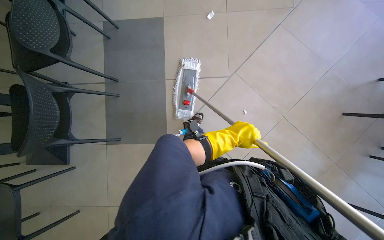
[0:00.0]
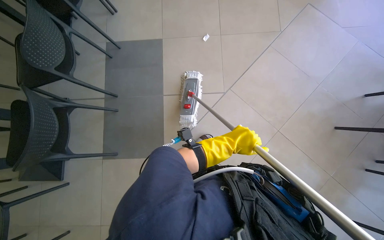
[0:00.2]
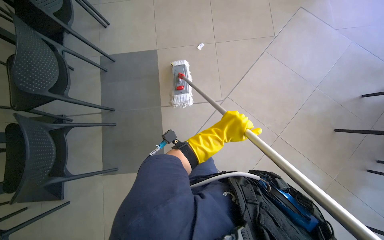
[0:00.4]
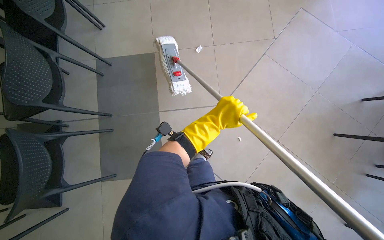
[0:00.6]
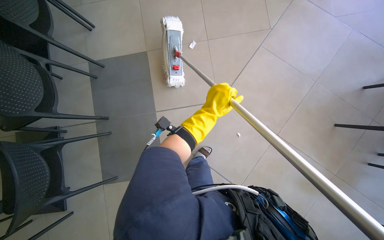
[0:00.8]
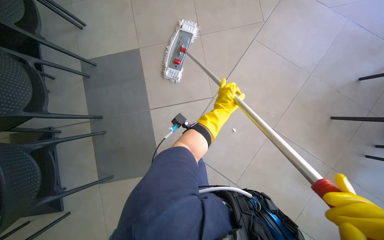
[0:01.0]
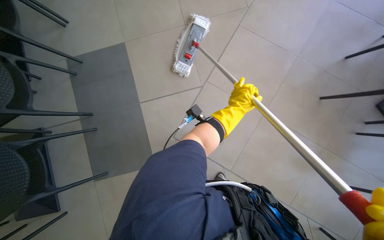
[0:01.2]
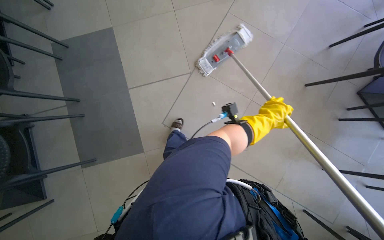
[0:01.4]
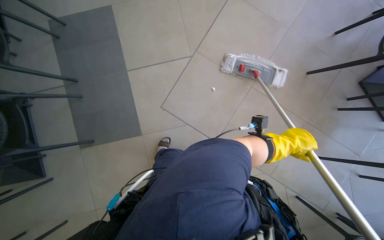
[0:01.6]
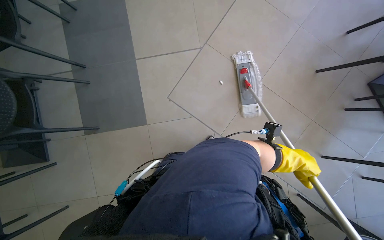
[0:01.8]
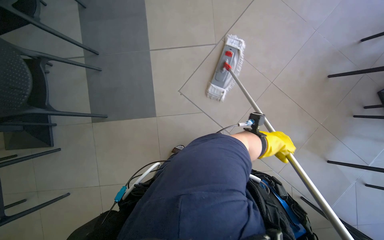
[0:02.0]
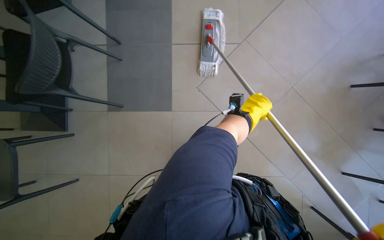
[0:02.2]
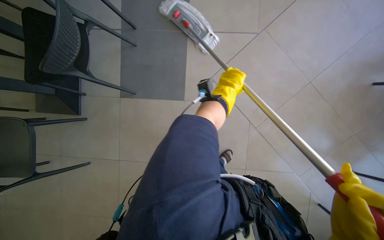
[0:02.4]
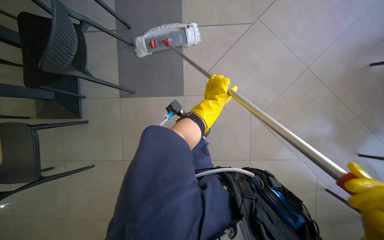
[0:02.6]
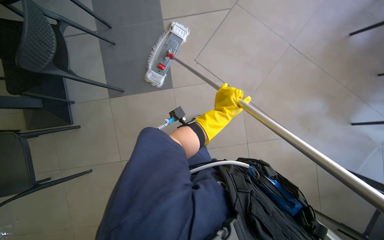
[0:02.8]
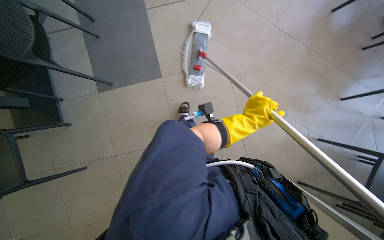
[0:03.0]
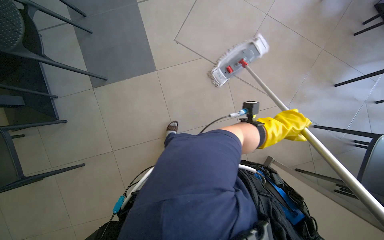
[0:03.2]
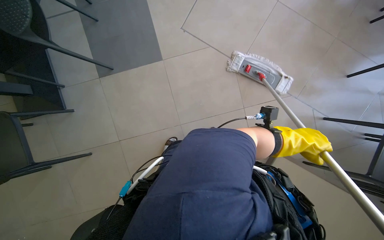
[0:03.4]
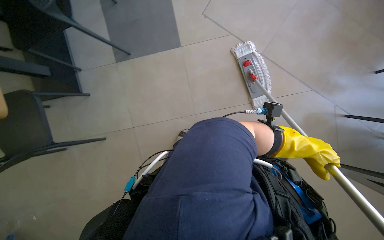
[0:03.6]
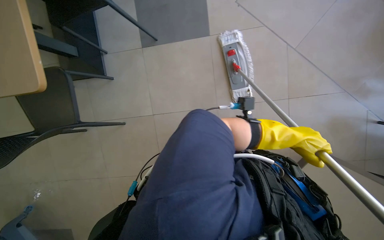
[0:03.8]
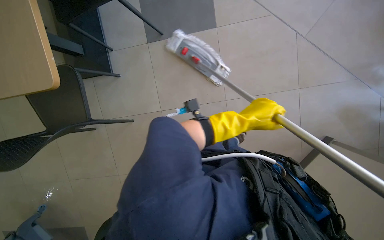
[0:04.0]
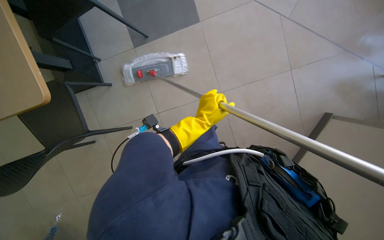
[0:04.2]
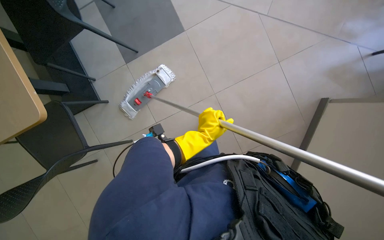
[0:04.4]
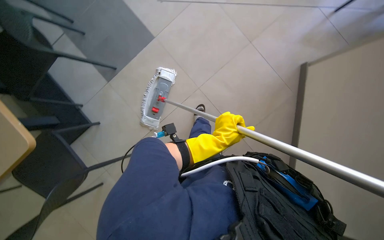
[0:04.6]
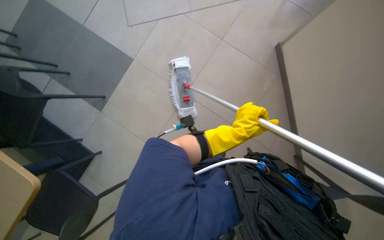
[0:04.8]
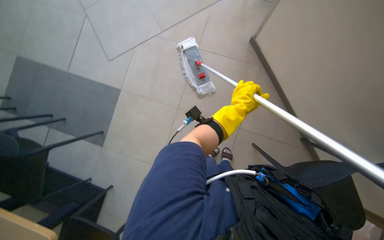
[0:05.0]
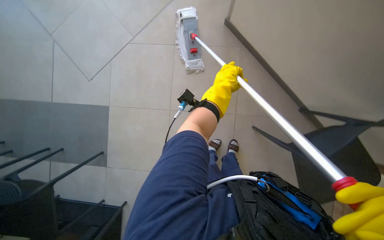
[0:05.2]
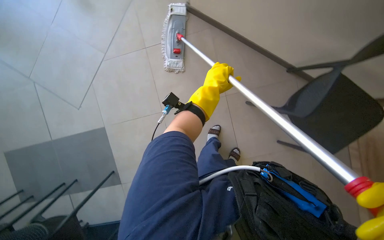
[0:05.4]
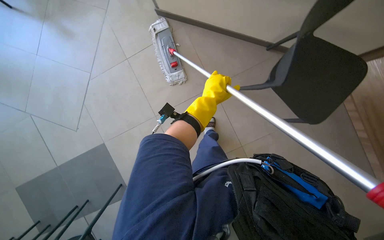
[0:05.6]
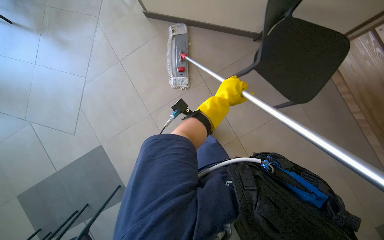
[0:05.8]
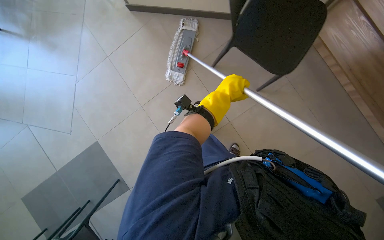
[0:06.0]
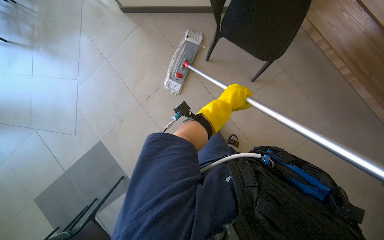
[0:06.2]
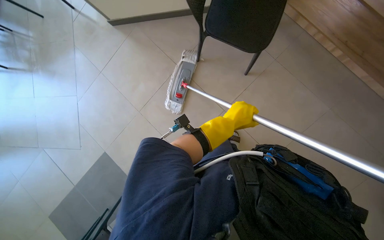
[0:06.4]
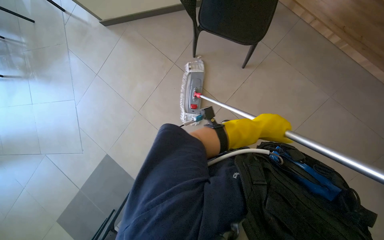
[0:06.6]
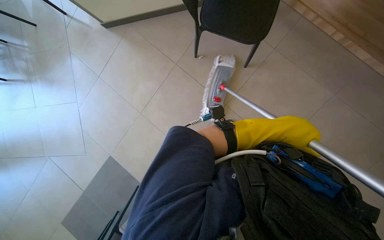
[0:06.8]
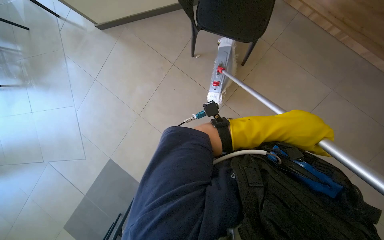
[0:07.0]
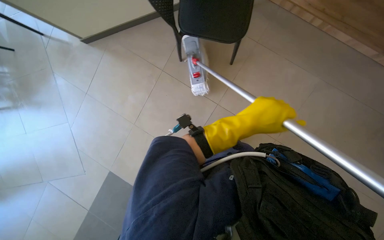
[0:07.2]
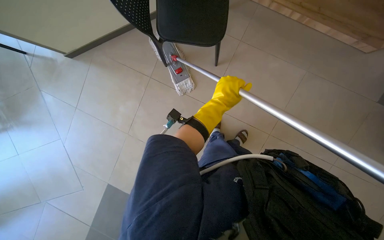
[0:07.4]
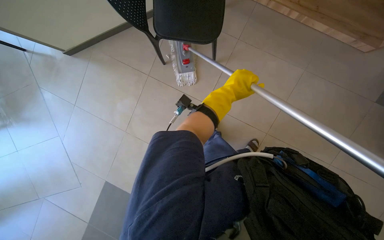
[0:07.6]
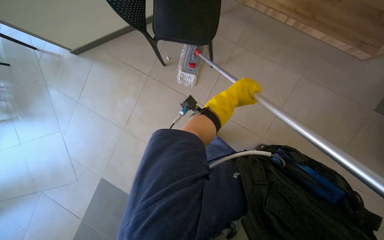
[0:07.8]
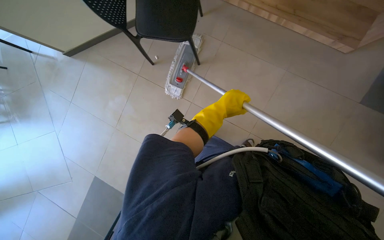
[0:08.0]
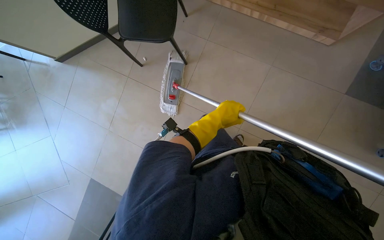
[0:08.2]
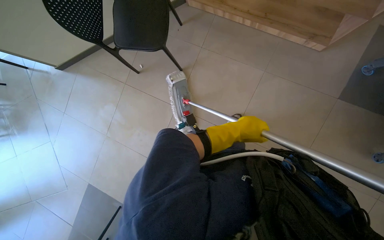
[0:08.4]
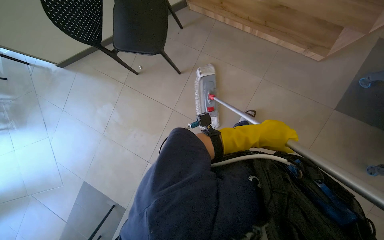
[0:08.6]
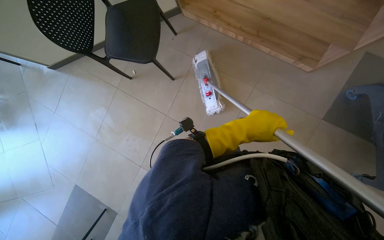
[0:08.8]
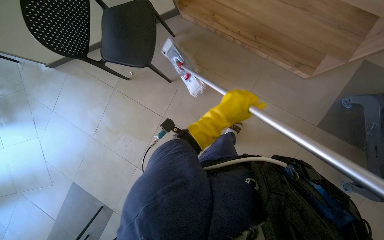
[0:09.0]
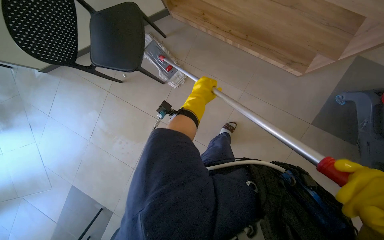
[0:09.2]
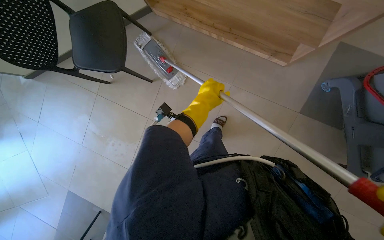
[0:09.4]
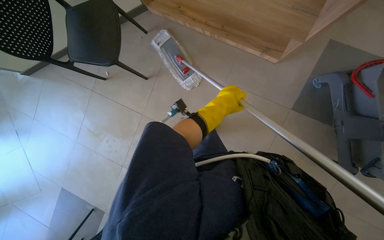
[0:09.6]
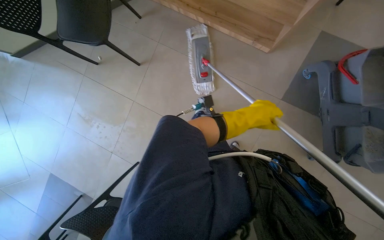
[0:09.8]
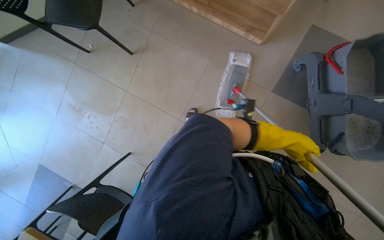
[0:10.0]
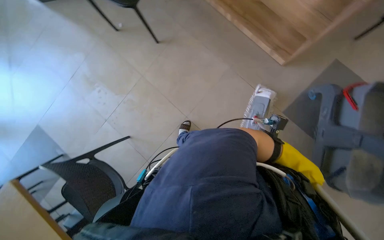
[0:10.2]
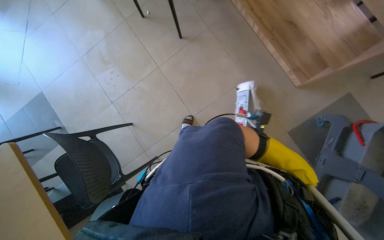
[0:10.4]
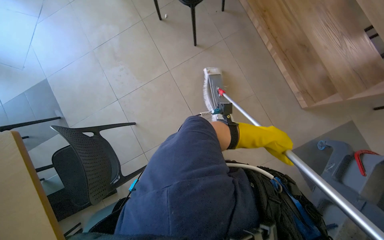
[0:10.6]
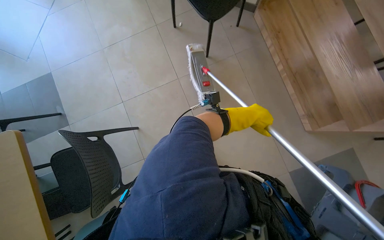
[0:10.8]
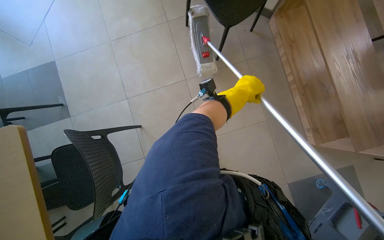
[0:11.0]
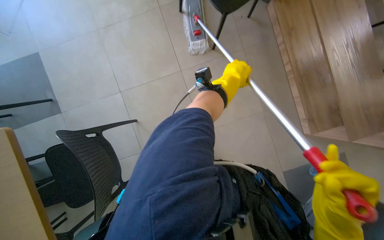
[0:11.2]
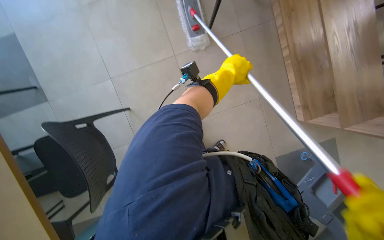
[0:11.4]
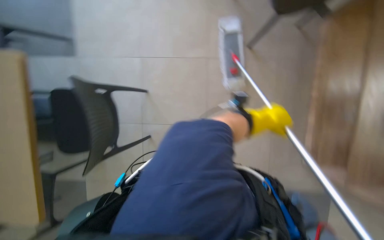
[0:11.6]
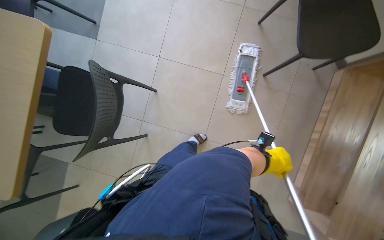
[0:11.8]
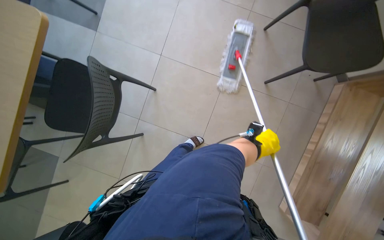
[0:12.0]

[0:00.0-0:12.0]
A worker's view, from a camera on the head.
Job: mopping floor.
The whole recording: Mopping cafeteria floor. The worker mops the cafeteria floor, moving chairs to clear the area.
0:00.0 to 0:01.6: The right hand is displaced to the right by about 25 cm.
0:01.6 to 0:03.0: The right hand moves to the left, about 35 cm.
0:03.0 to 0:04.4: The right hand is displaced down the picture and to the left by some 20 cm.
0:04.4 to 0:06.0: The head travels about 40 cm. The scene turns about 90 degrees counterclockwise in the picture.
0:06.0 to 0:07.6: The scene rotates counterclockwise by approximately 30 degrees. The right hand reaches some 20 cm to the right, then returns.
0:07.6 to 0:09.0: The head travels about 40 cm.
0:09.0 to 0:10.4: Everything in view rotates roughly 25 degrees clockwise.
0:10.4 to 0:12.0: The camera travels some 40 cm. The scene rotates clockwise by roughly 55 degrees.

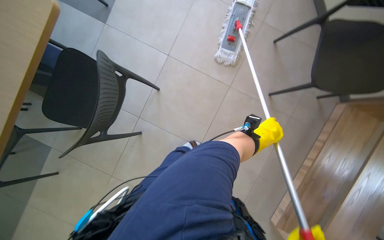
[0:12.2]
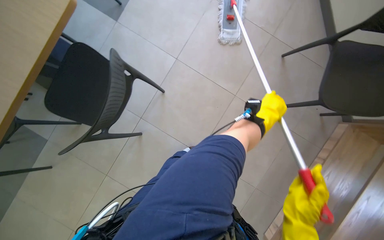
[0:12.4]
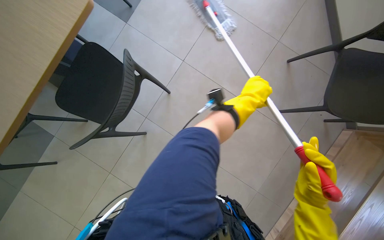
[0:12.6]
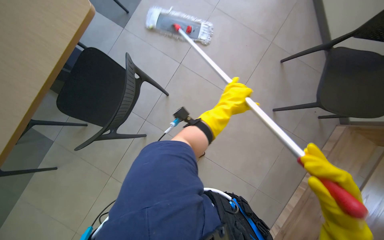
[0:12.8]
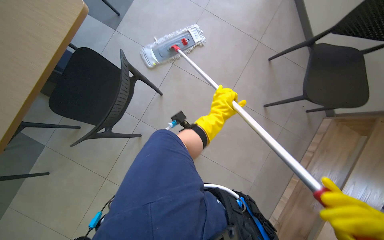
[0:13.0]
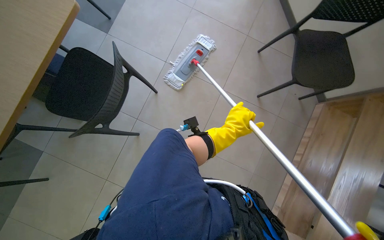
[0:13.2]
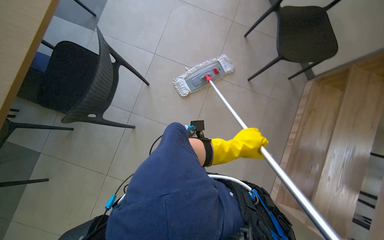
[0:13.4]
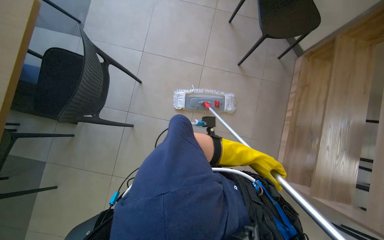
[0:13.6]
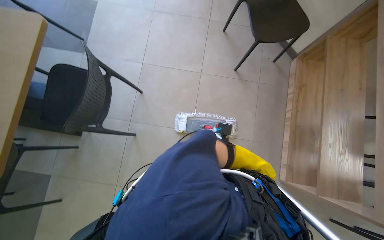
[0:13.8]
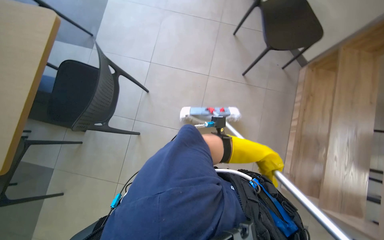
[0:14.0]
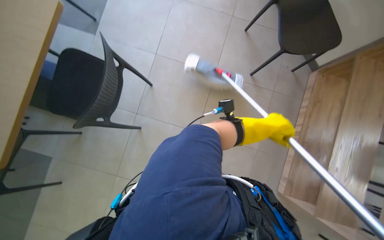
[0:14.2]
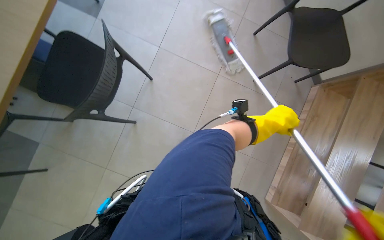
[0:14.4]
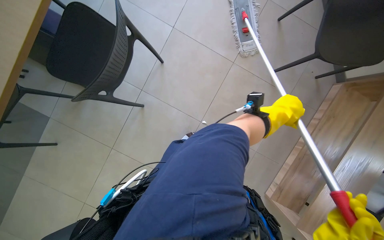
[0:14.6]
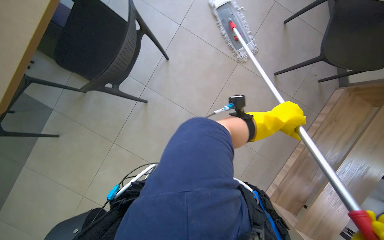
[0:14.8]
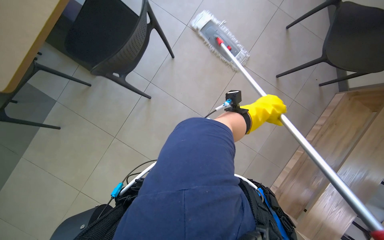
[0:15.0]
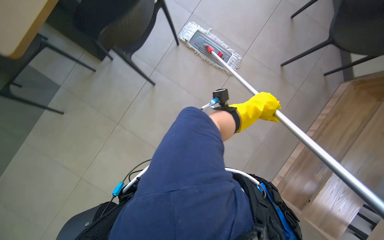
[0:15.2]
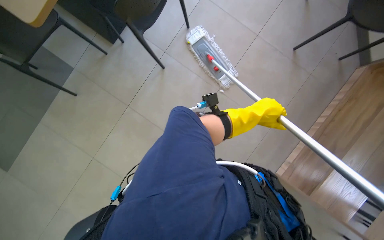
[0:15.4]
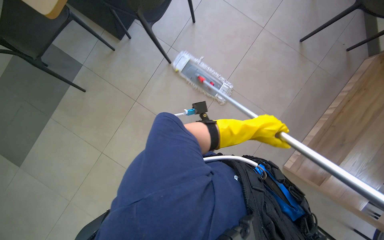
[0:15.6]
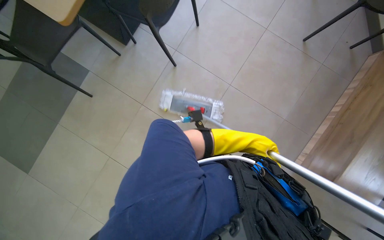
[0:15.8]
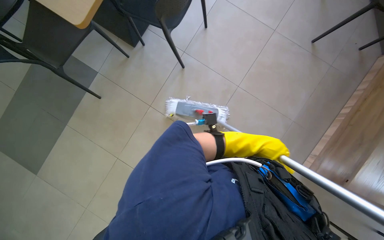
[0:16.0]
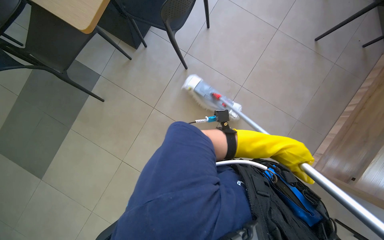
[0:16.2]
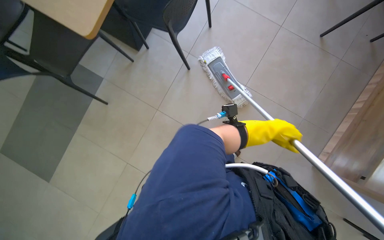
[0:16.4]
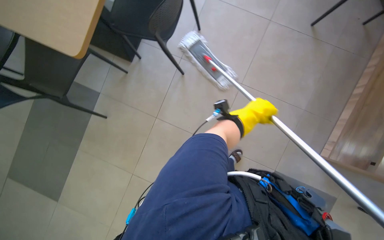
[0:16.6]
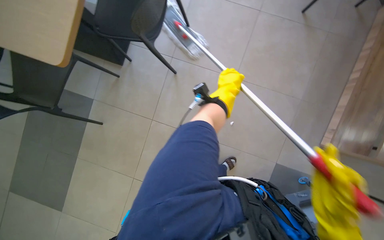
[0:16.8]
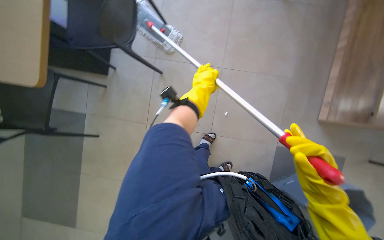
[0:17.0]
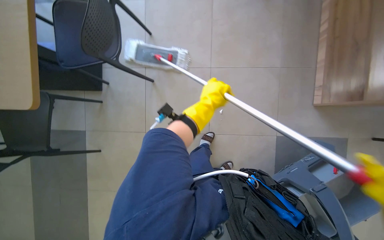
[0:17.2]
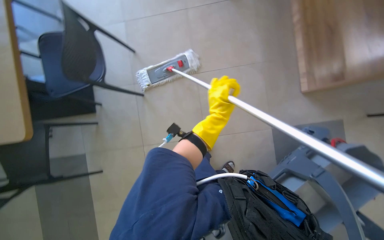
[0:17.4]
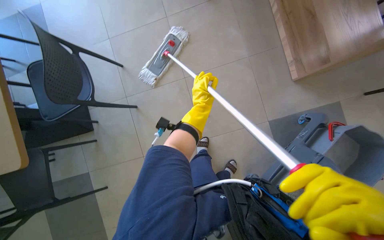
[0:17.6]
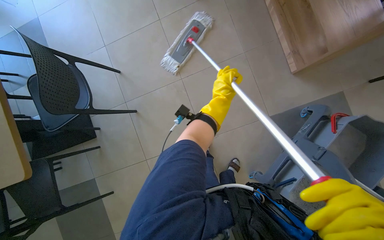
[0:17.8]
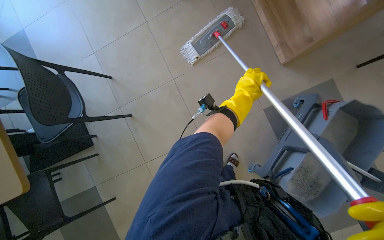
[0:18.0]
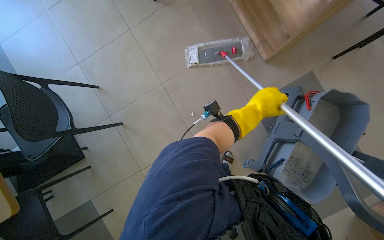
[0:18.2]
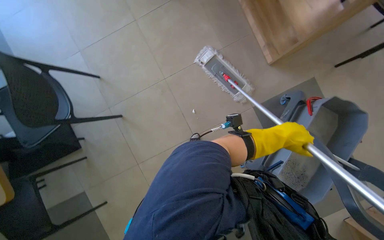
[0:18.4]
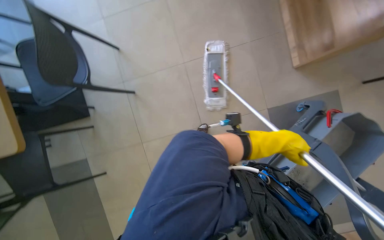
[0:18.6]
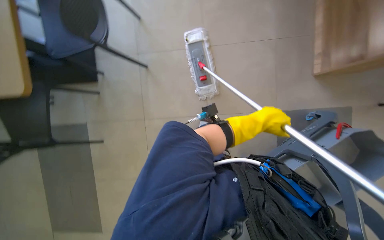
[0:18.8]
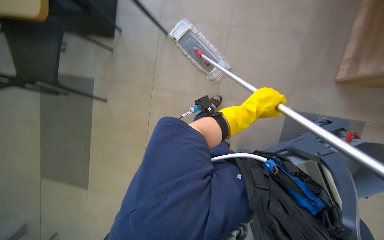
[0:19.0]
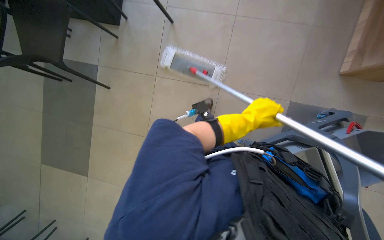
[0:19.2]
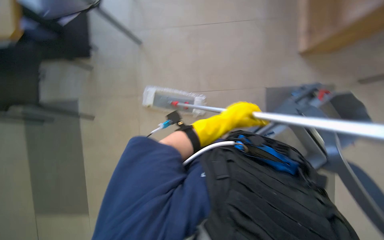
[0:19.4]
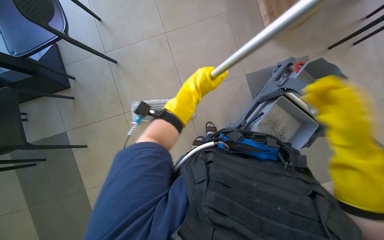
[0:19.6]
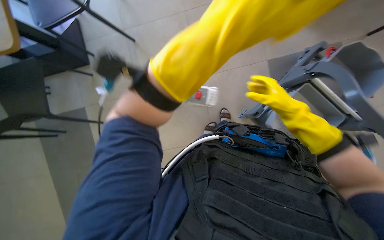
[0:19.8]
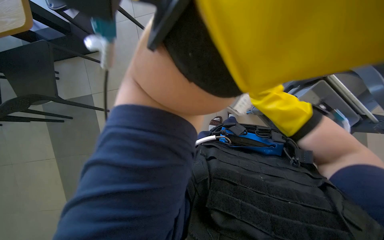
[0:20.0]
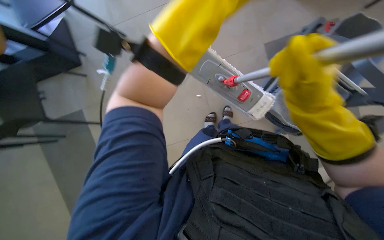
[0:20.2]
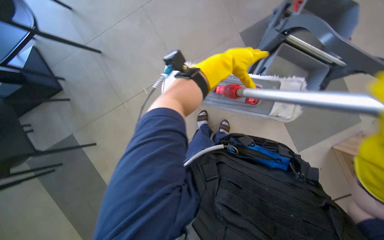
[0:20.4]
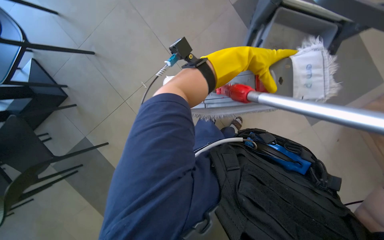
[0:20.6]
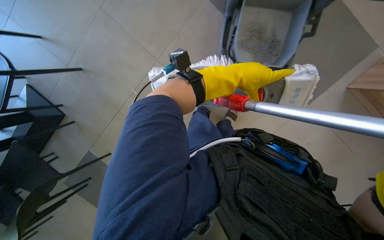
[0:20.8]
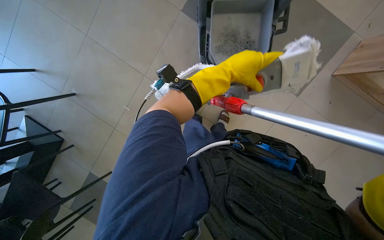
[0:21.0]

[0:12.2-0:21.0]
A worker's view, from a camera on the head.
Job: mopping floor.
The whole recording: Mopping cafeteria floor. The worker mops the cafeteria floor, moving chairs to clear the area.
0:13.6 to 0:15.2: The left hand heads up the picture, to the left and nearer to the camera, covering about 30 cm.
0:15.2 to 0:16.6: The left hand travels down the picture and back again, some 30 cm each way.
0:16.6 to 0:18.0: The scene turns approximately 50 degrees counterclockwise in the picture.
0:19.6 to 0:21.0: The view tilts approximately 15 degrees downward. The scene rotates counterclockwise by some 30 degrees.
